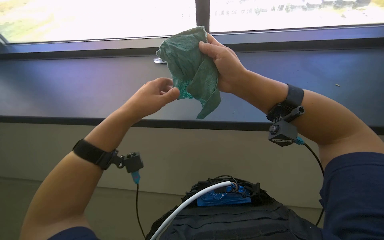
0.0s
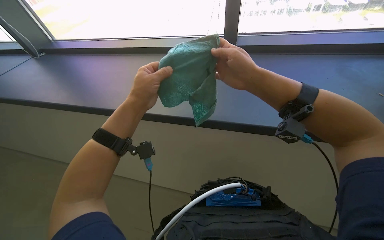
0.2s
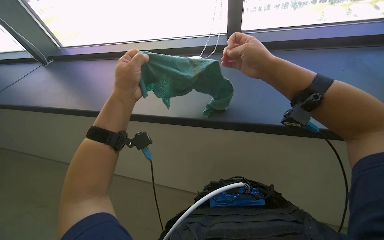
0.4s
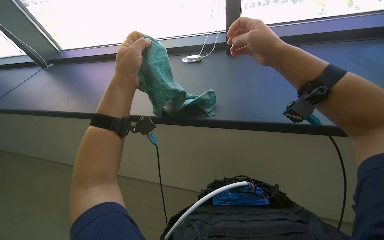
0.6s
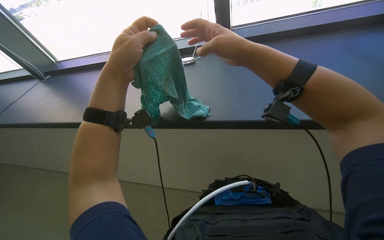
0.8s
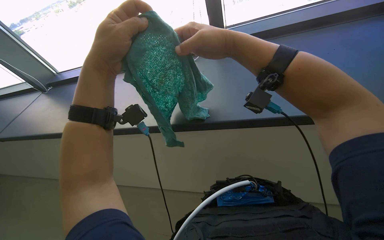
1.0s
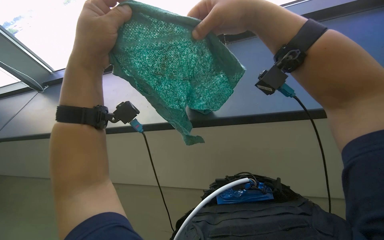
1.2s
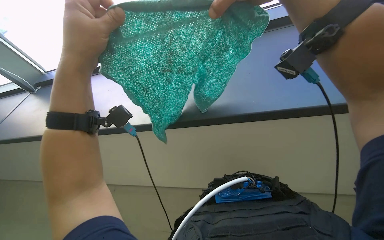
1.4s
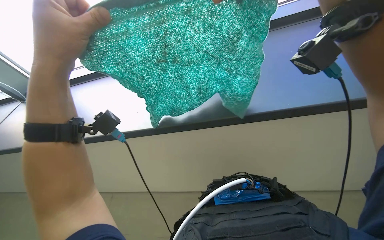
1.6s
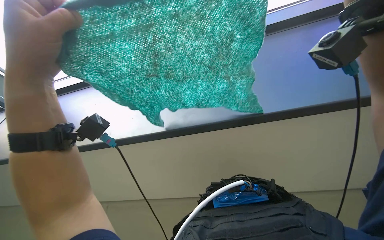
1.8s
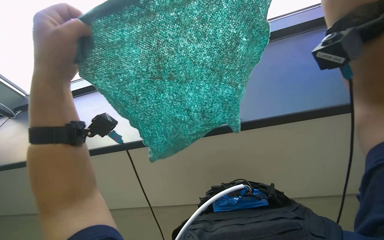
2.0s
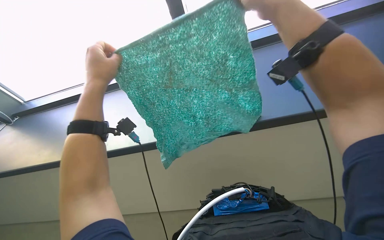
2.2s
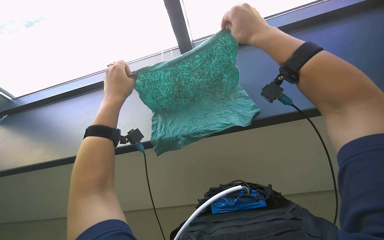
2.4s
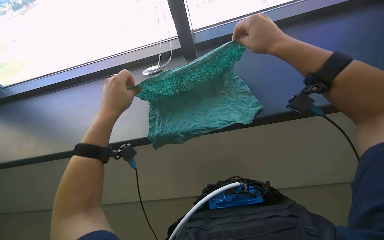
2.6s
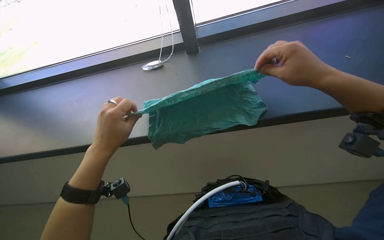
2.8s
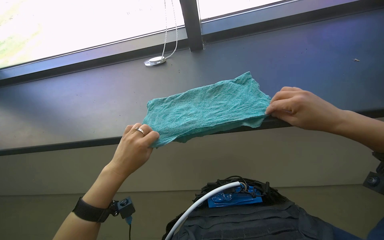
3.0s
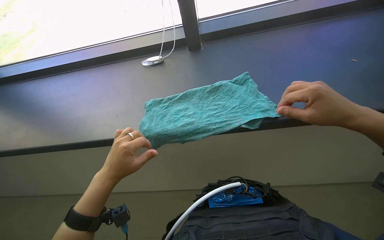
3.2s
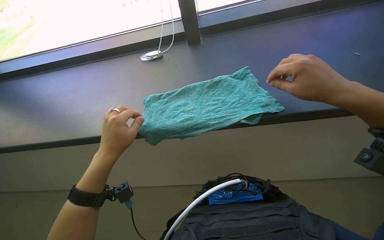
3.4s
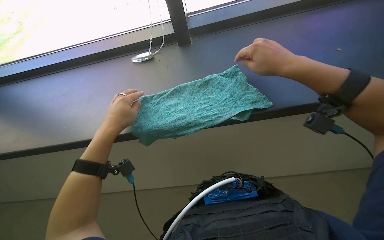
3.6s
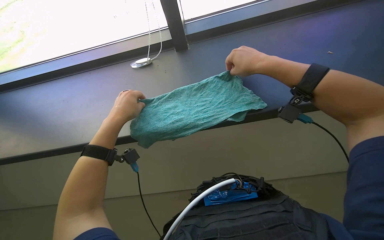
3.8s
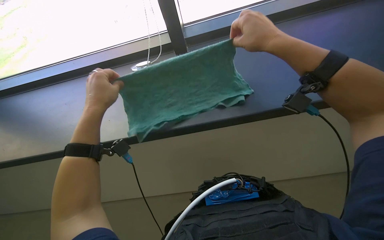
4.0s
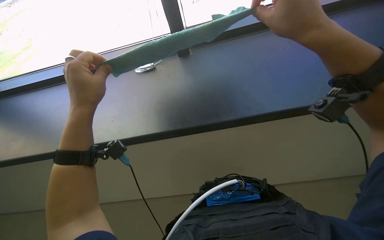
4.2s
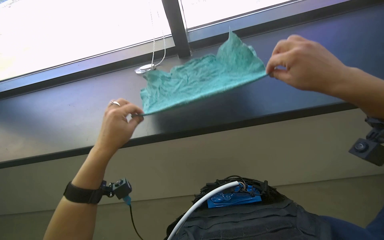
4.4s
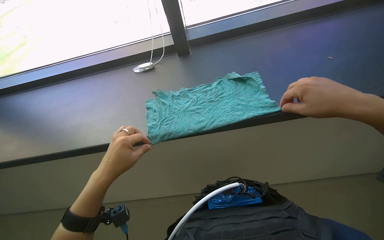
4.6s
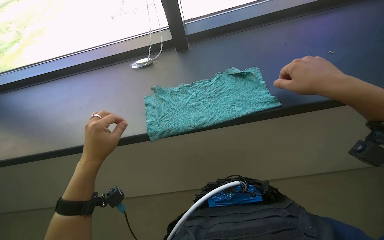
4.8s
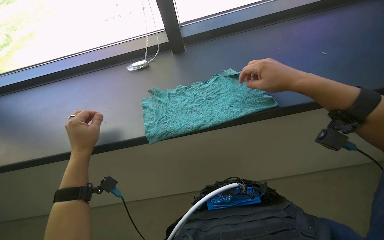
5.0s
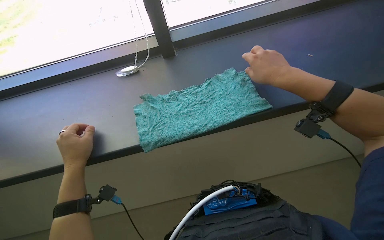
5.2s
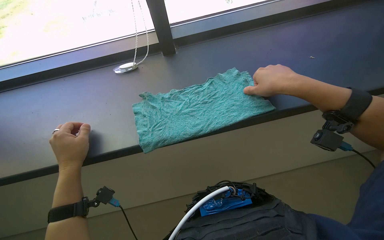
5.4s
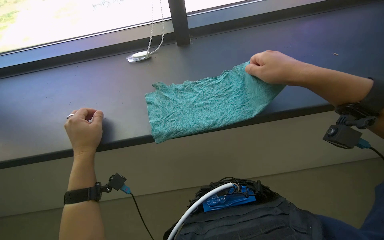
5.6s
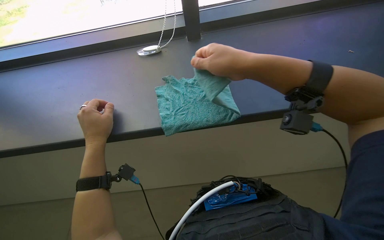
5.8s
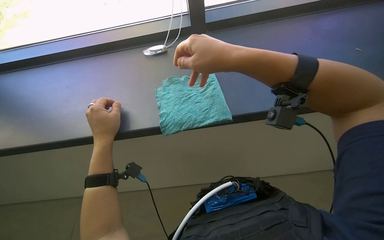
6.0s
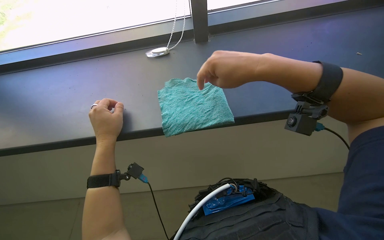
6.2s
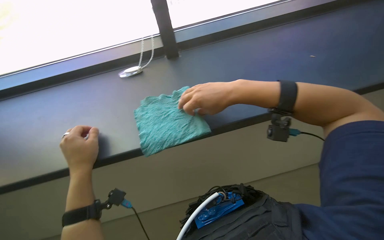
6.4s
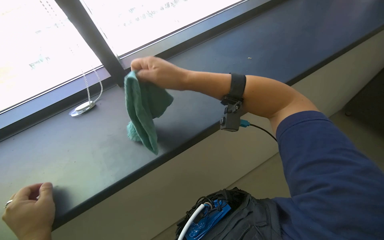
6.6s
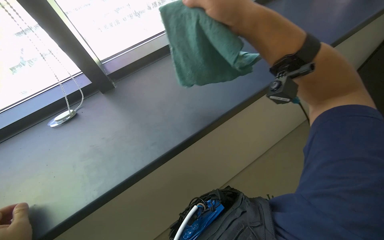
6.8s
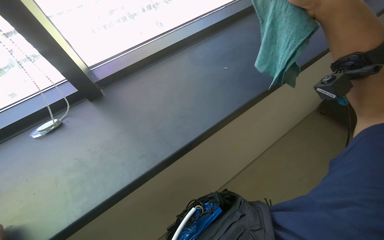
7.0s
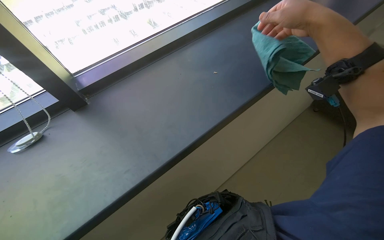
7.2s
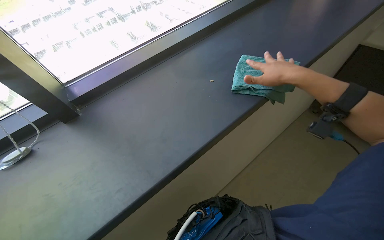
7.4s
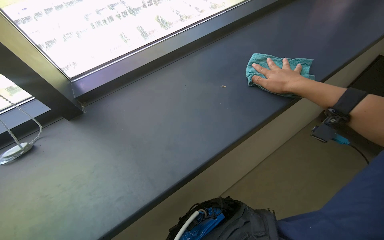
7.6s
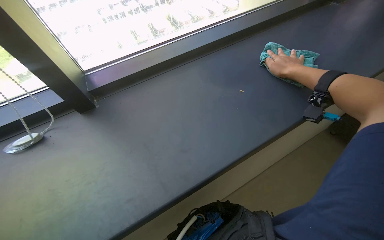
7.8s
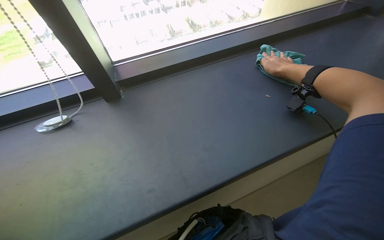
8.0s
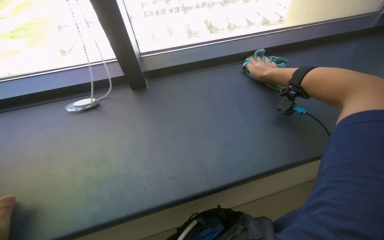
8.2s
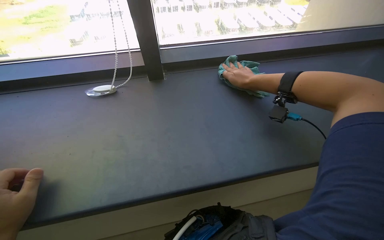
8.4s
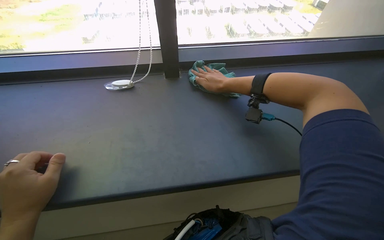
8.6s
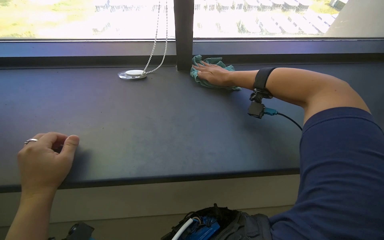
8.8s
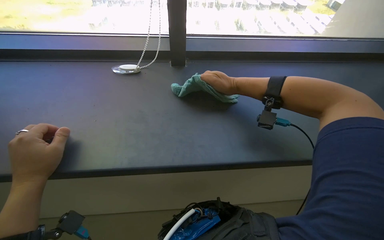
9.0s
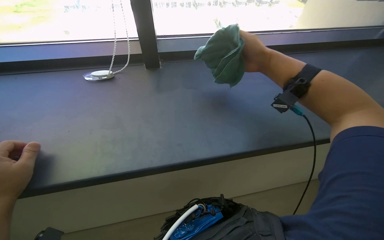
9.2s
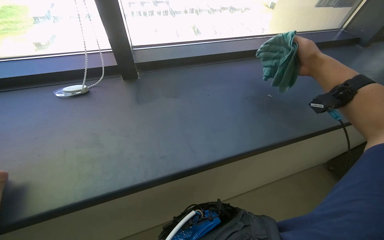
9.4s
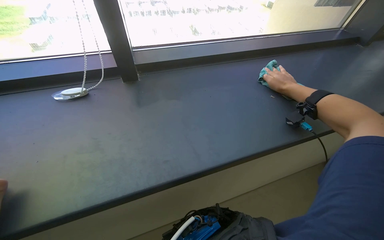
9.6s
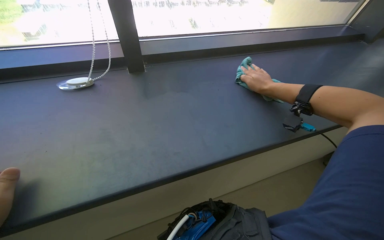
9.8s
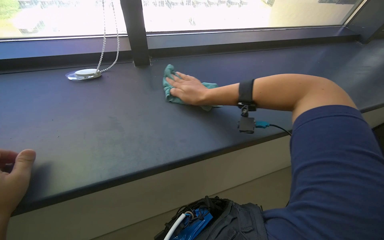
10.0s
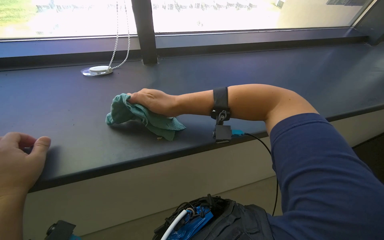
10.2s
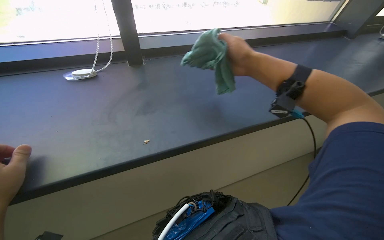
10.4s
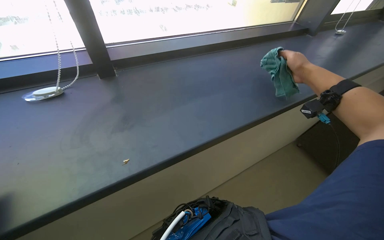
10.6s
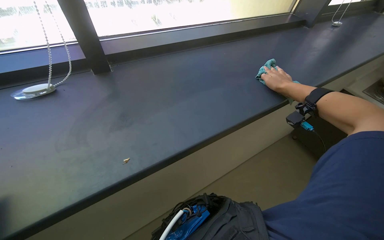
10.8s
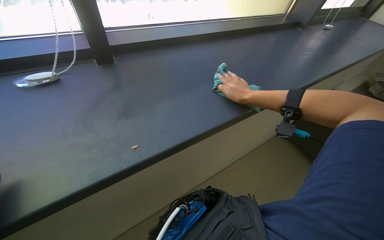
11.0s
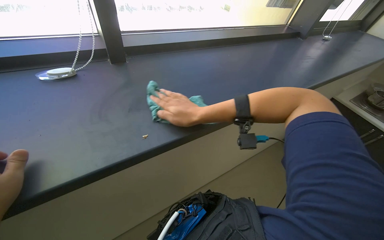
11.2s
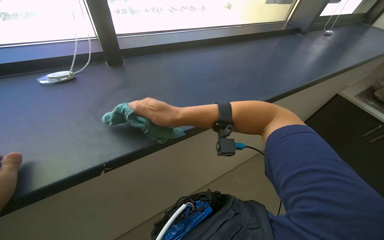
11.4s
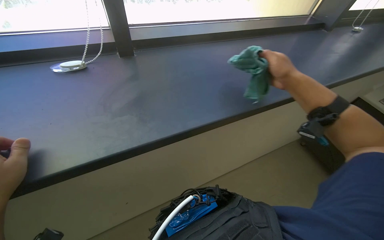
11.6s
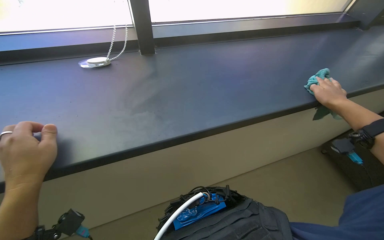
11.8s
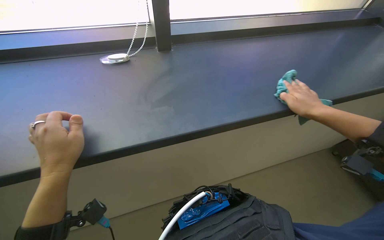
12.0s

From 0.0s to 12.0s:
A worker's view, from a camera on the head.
Job: cleaning windows.
The whole recording: Wiping window sill. The worker rinses and wrings a cleaning cloth, then wipes the window sill.
From 1.6s to 3.0s: The left hand heads farther from the camera and down the picture, covering about 30 cm.
From 3.0s to 4.4s: The left hand moves up the picture, about 10 cm.
From 4.4s to 6.0s: The left hand shifts some 10 cm farther from the camera. Meanwhile the right hand heads to the left, covering roughly 30 cm.
From 6.0s to 7.6s: The head rotates some 45 degrees to the right. The camera pitches upward, by roughly 20 degrees.
From 7.6s to 9.0s: The right hand heads to the left and farther from the camera, covering approximately 25 cm.
From 9.0s to 10.4s: The wearer looks roughly 15 degrees further to the right. The right hand swings left and right, approximately 40 cm each way, with 2 reversals.
From 10.4s to 12.0s: The right hand goes left and right, roughly 50 cm each way, reversing 3 times.

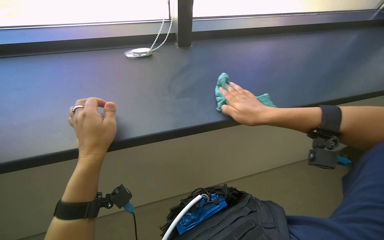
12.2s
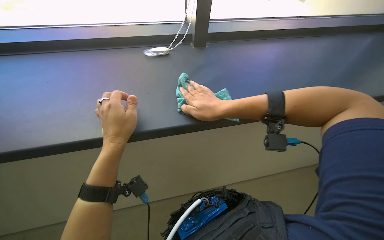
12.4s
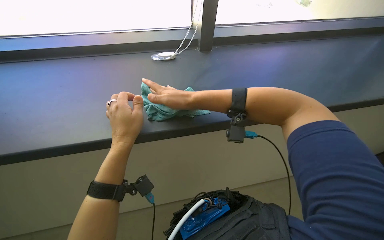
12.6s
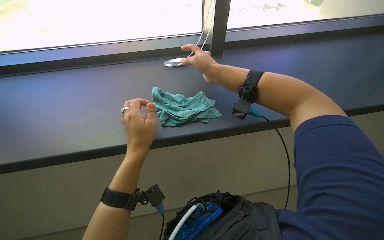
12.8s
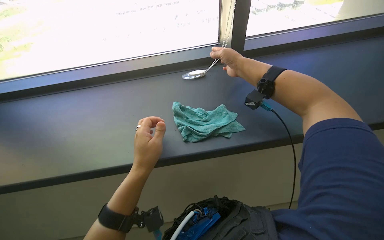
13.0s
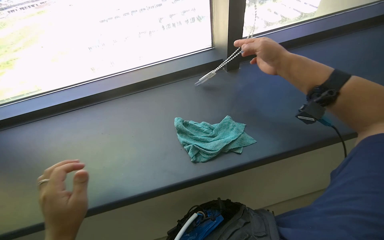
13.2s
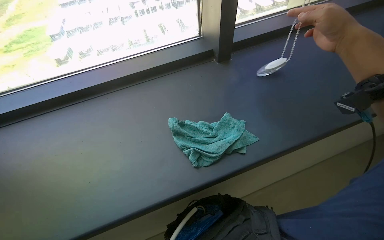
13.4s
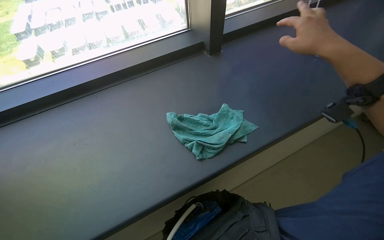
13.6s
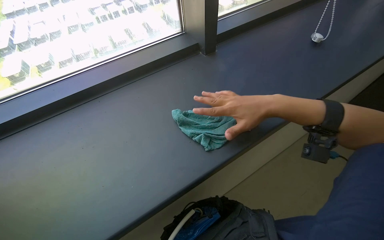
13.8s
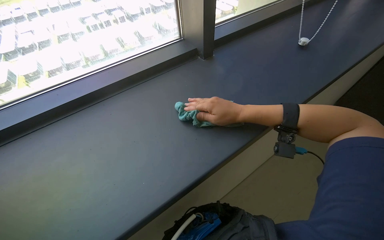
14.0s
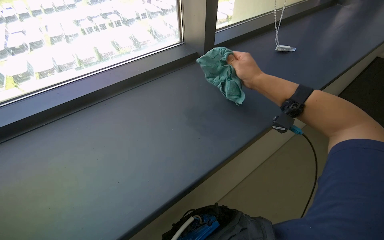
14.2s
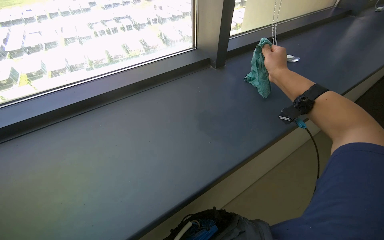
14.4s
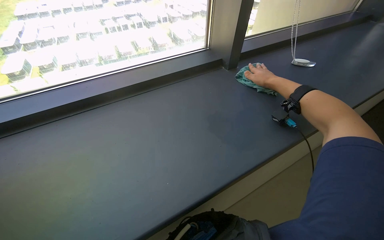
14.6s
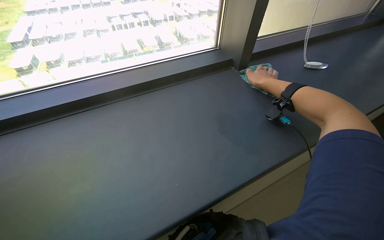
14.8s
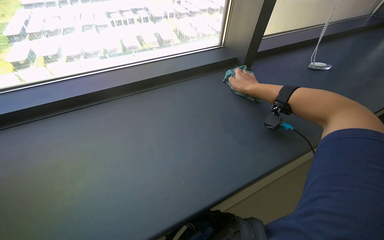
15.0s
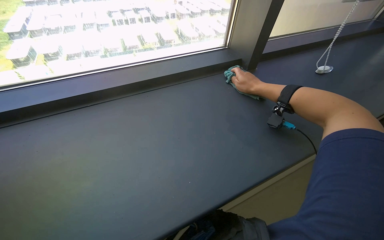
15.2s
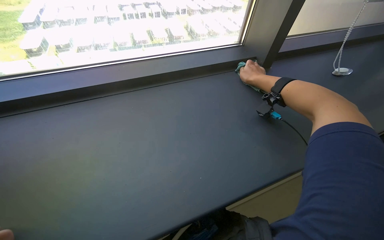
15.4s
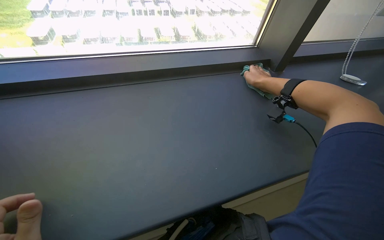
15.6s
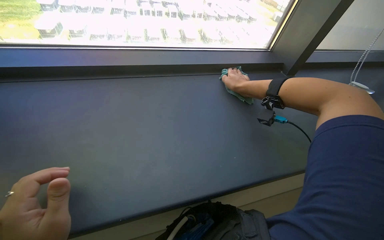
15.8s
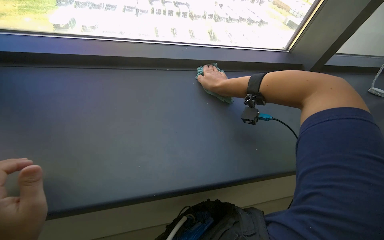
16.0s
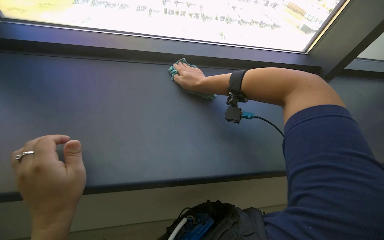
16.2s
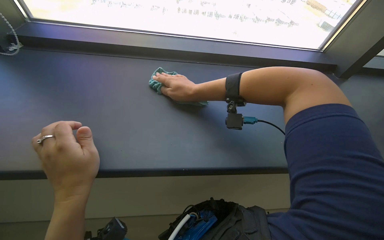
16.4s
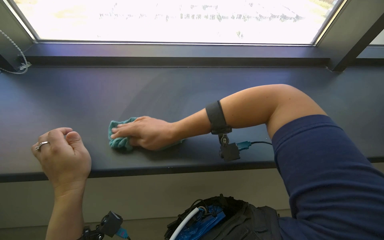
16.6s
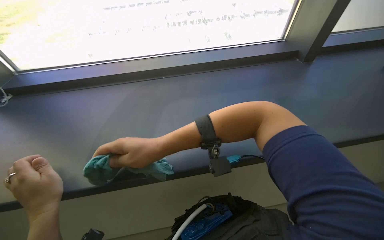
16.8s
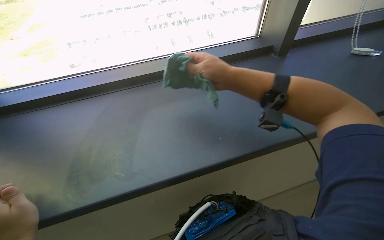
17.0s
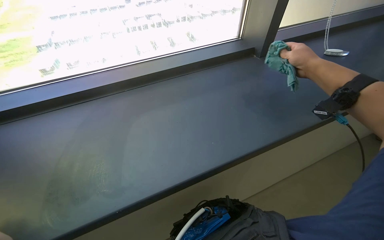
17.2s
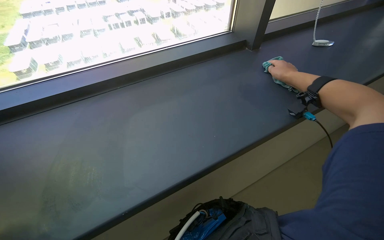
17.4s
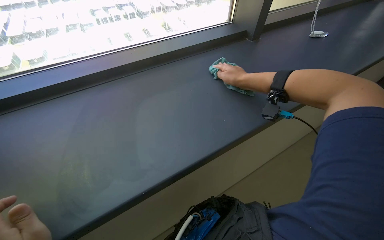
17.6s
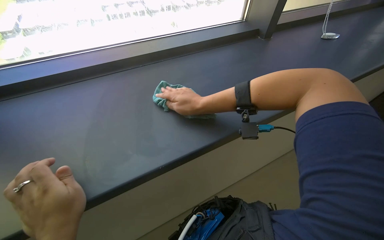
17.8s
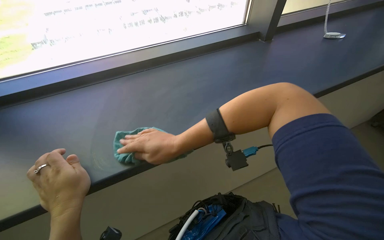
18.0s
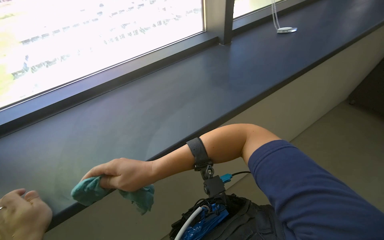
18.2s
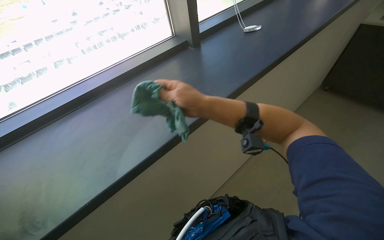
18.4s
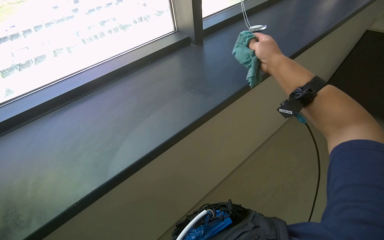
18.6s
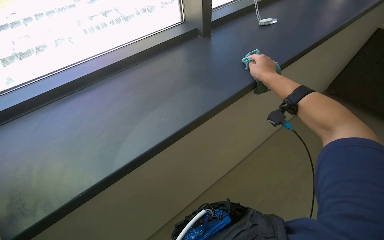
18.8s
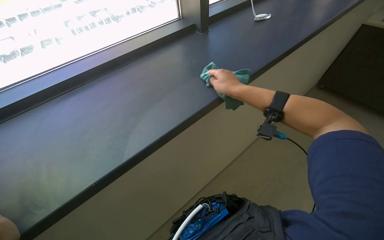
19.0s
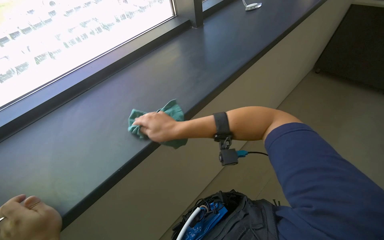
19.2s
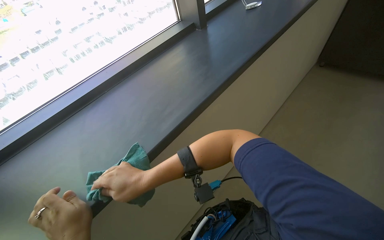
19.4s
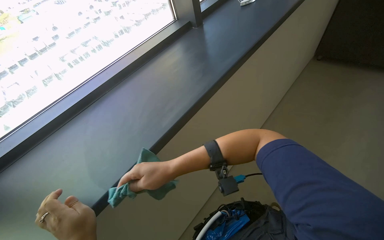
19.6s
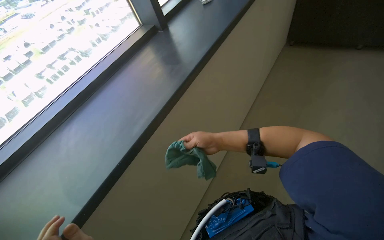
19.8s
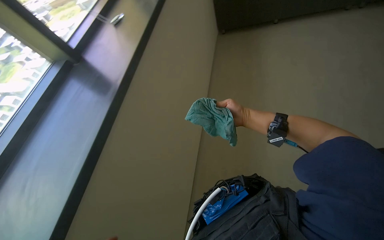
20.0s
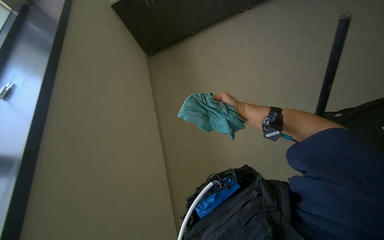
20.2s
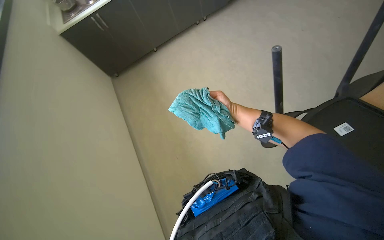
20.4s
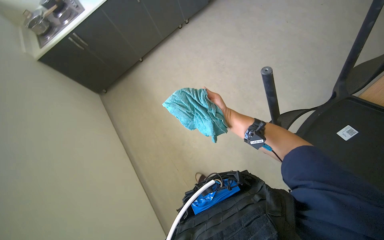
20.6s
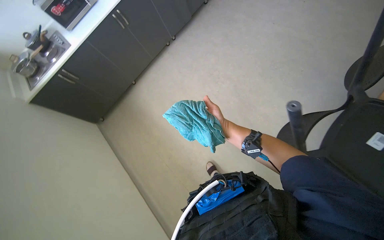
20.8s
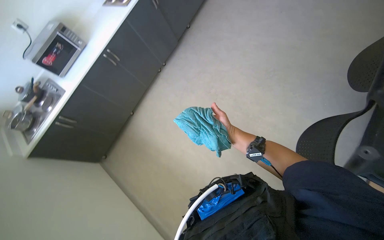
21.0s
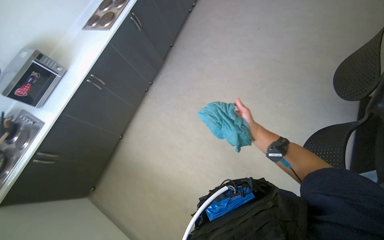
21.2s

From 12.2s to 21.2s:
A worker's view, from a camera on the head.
Job: cleaning windows.
The whole recording: Wiping window sill. The worker rinses and wrings a cleaning cloth, then wipes the window sill.
From 12.2s to 13.8s: The right hand moves left and right over some 30 cm, changing direction 2 times.
From 13.8s to 15.2s: The right hand swings left and right, about 15 cm each way, with 2 reversals.
From 19.8s to 21.2s: The head travels about 80 cm. Everything in view rotates about 40 degrees counterclockwise.
